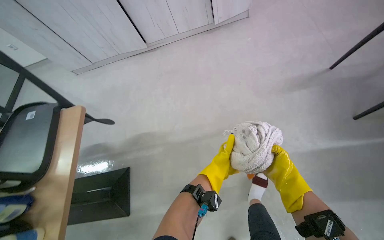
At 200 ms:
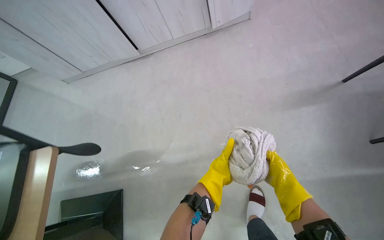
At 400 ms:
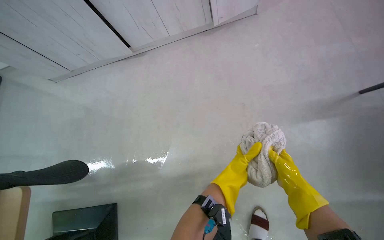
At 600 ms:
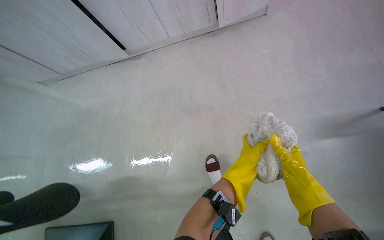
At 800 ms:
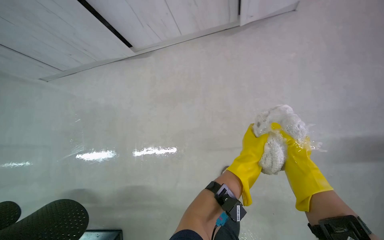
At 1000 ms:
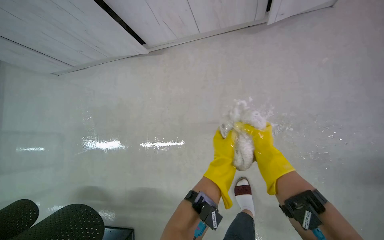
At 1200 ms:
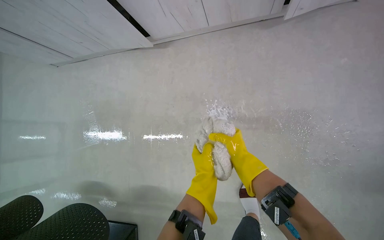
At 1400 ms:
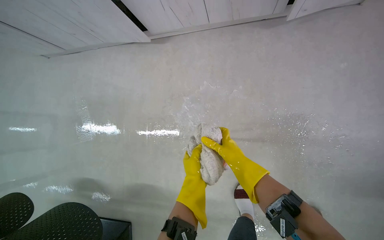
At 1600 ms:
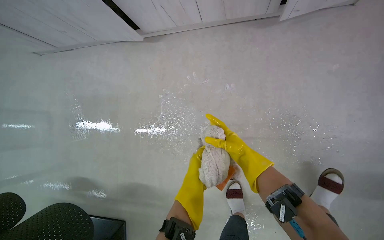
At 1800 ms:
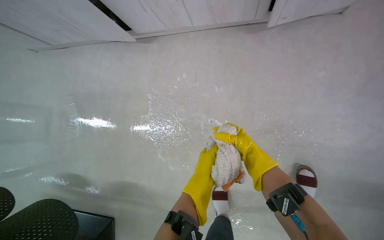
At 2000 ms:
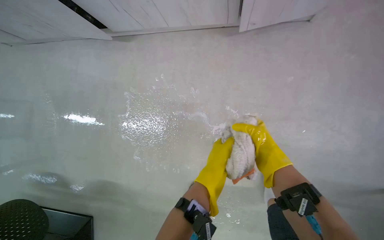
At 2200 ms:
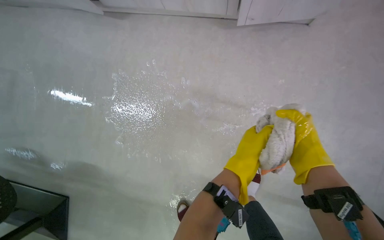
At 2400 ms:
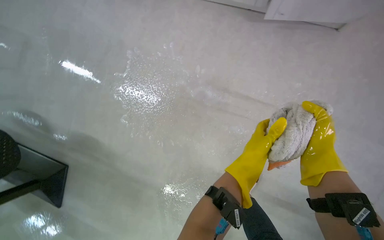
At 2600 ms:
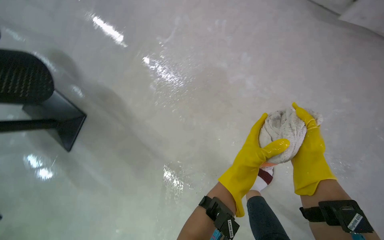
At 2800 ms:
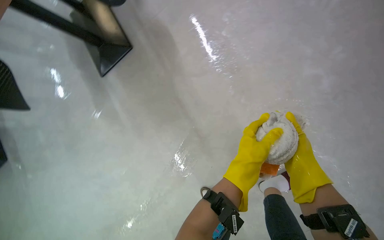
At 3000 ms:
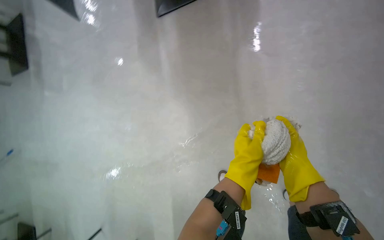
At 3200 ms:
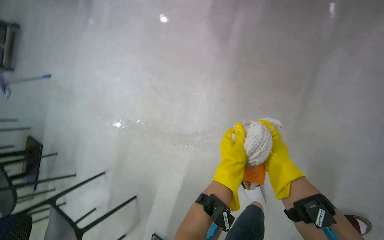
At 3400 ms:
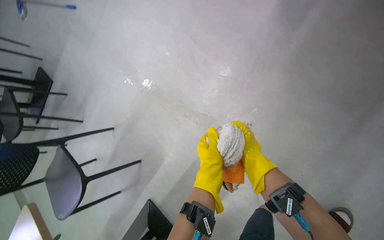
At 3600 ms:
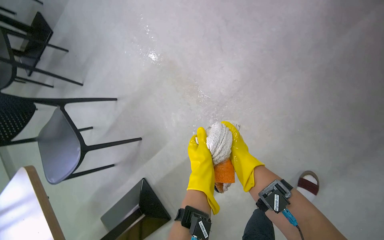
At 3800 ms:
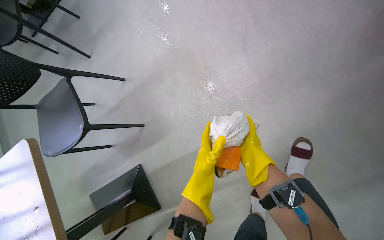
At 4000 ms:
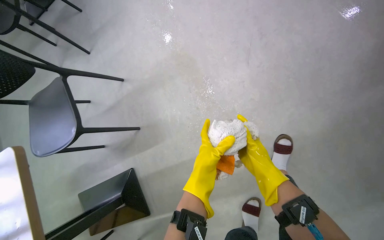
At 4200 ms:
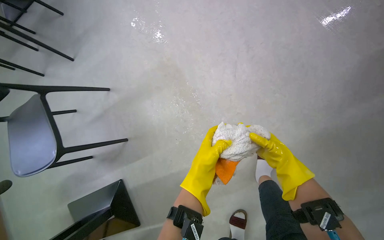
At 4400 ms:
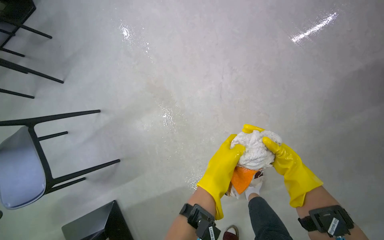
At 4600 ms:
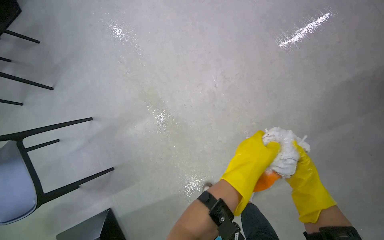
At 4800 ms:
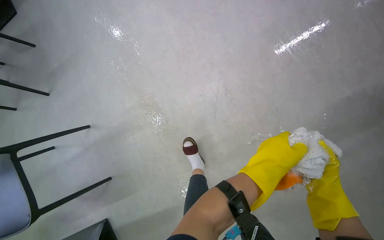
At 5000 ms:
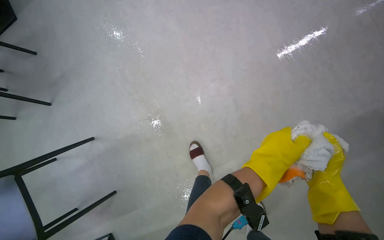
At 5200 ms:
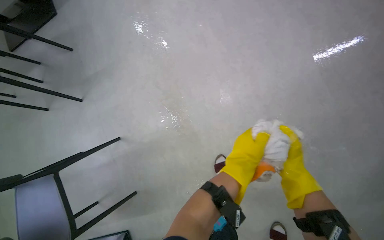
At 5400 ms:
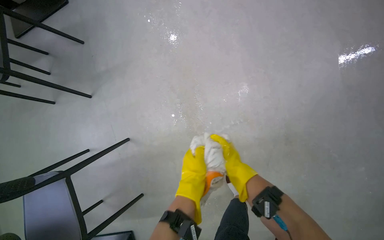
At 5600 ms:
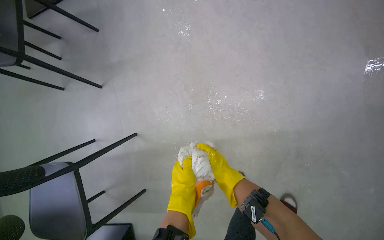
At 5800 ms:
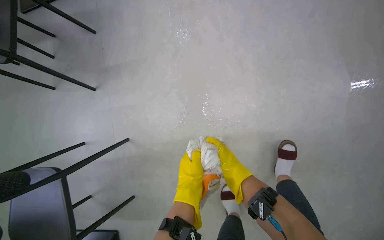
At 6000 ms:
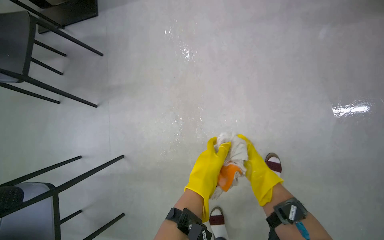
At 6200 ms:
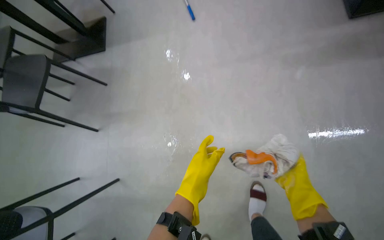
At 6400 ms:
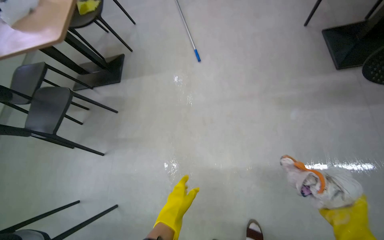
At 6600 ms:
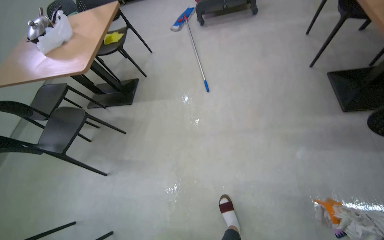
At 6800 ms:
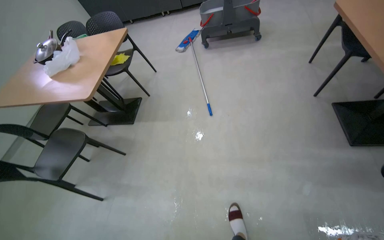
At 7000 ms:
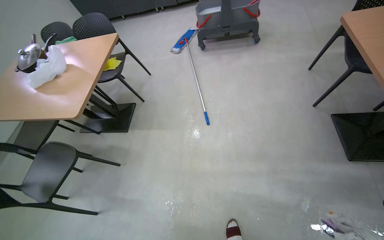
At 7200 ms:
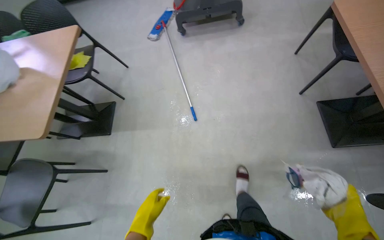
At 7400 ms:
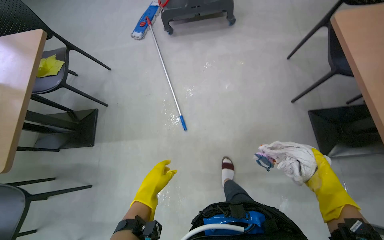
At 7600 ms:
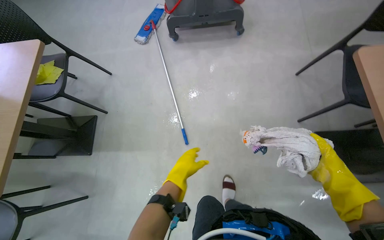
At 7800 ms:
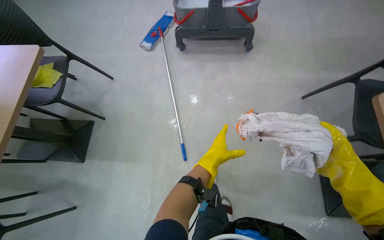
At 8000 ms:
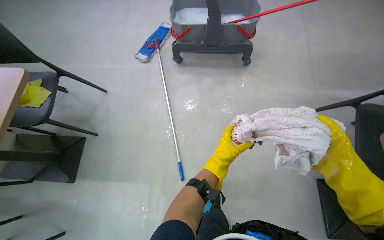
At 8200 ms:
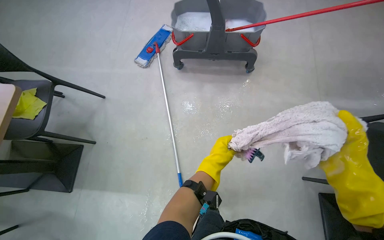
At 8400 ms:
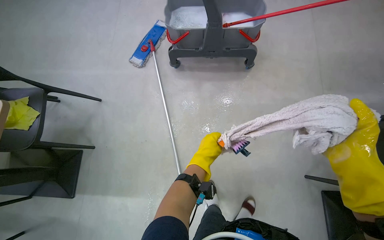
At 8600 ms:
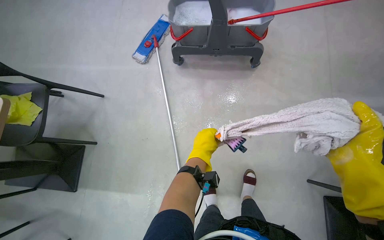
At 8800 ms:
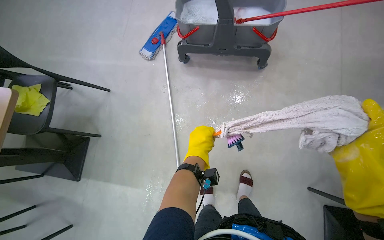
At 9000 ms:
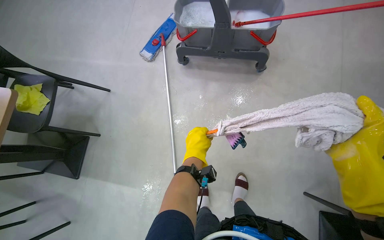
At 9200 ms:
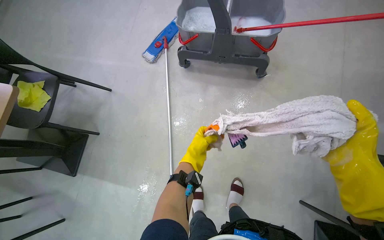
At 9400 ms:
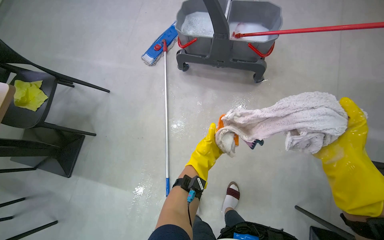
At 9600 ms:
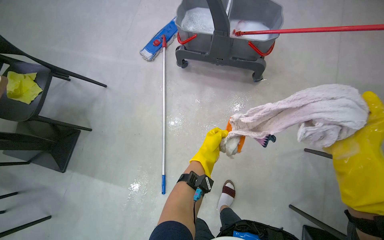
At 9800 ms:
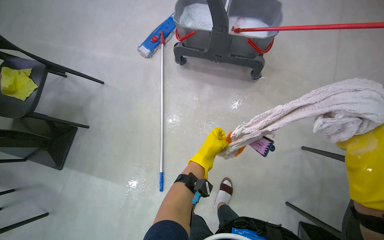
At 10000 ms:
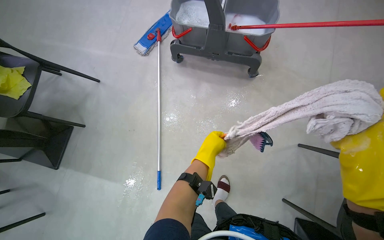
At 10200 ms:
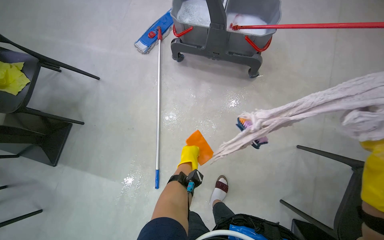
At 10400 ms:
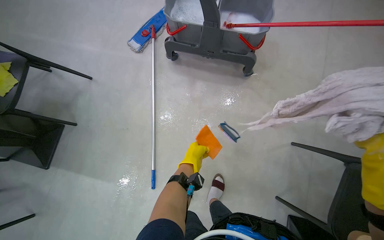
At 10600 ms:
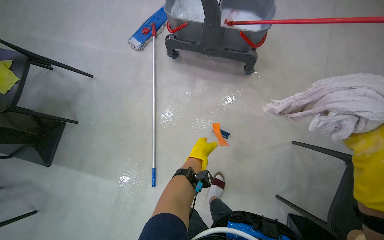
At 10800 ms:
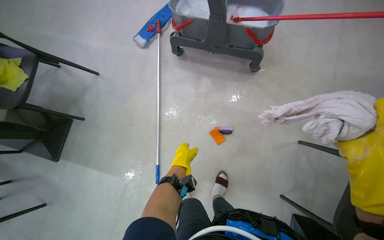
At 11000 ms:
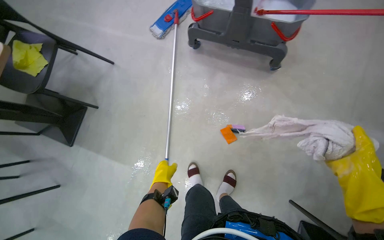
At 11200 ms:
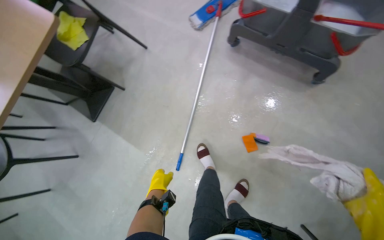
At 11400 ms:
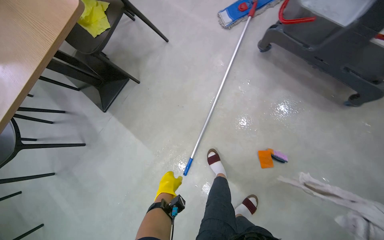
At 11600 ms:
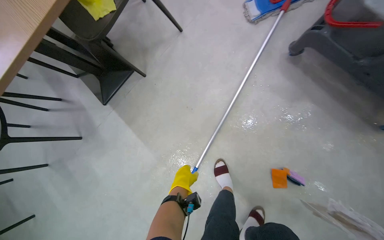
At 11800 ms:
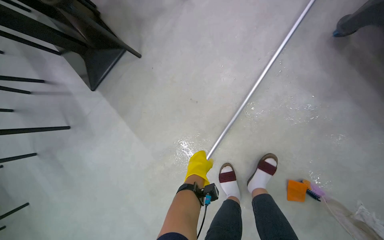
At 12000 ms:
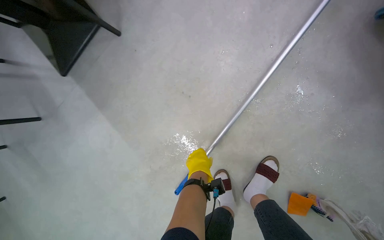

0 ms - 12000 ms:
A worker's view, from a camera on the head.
Job: mopping floor.
The whole recording: Mopping the floor. The worker mops the floor, wringing out the mop head into the bucket and over the floor.
1600 ms - 3000 ms: The wearer looks about 10 degrees further downward. The scene turns about 40 degrees clockwise in the picture.
3000 ms - 4400 ms: The right hand moves some 10 cm to the left and comes back.
6000 ms - 7600 ms: The head travels about 1 m. The camera pitches upward, by approximately 15 degrees.
7600 ms - 9000 ms: The camera travels about 50 cm.
9000 ms - 10400 ms: The left hand moves farther from the camera, about 10 cm.
10400 ms - 12000 ms: The head travels about 80 cm. The wearer's head swings approximately 35 degrees to the left. The view tips downward by some 25 degrees.

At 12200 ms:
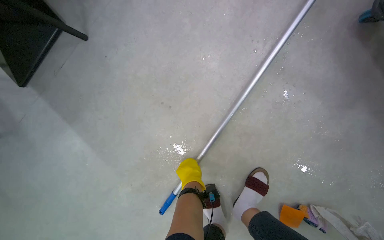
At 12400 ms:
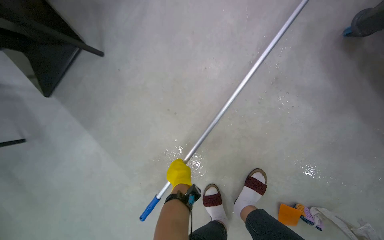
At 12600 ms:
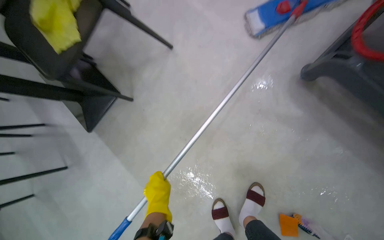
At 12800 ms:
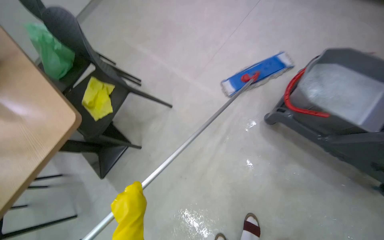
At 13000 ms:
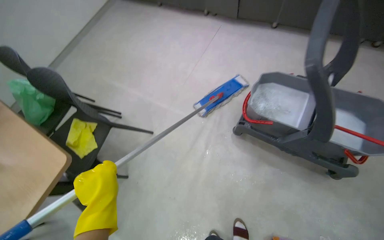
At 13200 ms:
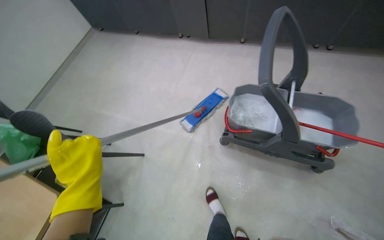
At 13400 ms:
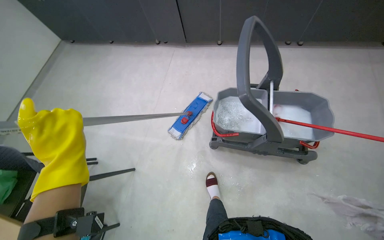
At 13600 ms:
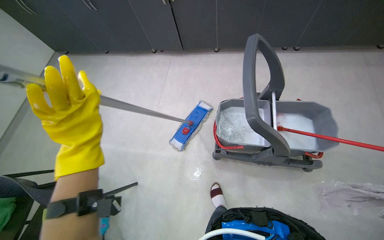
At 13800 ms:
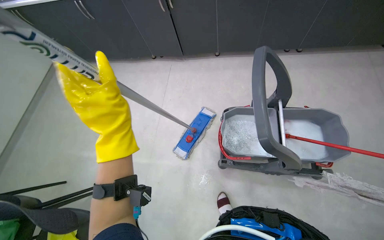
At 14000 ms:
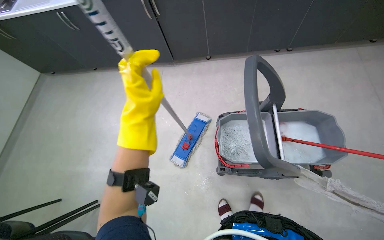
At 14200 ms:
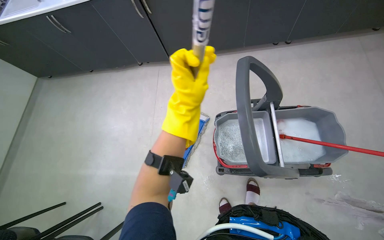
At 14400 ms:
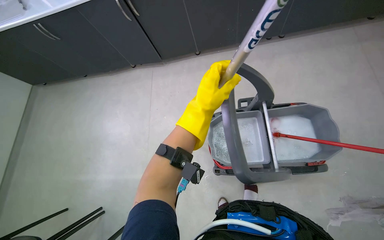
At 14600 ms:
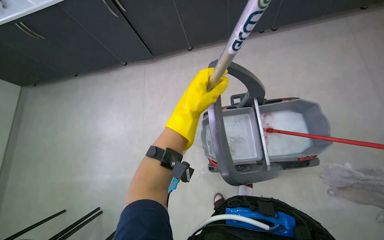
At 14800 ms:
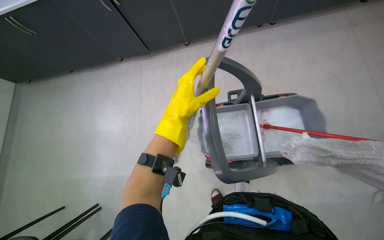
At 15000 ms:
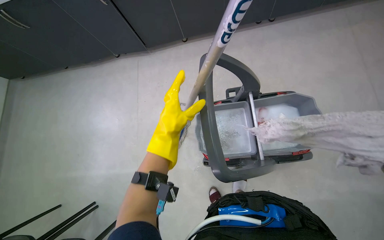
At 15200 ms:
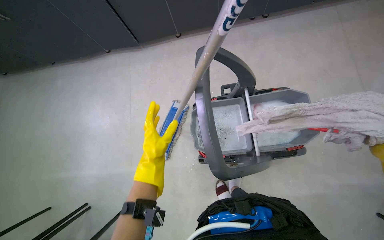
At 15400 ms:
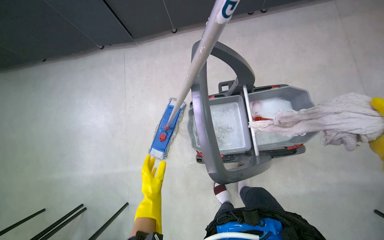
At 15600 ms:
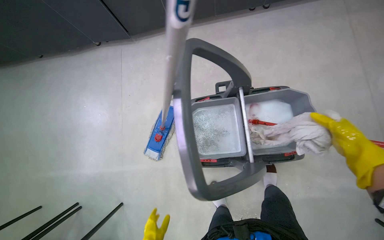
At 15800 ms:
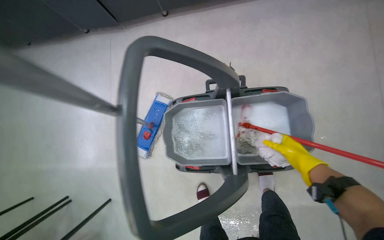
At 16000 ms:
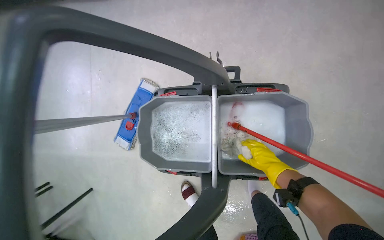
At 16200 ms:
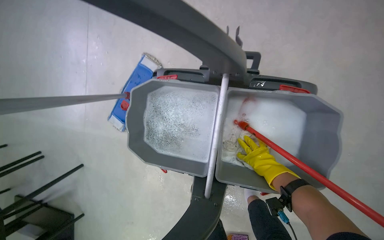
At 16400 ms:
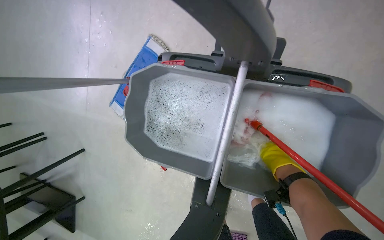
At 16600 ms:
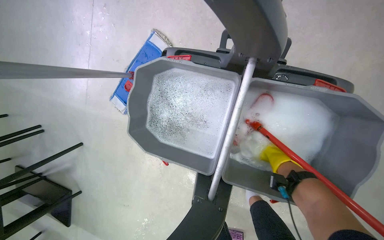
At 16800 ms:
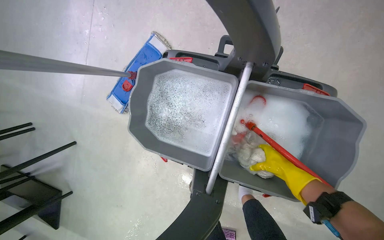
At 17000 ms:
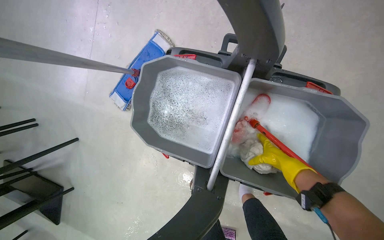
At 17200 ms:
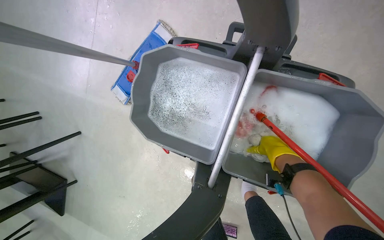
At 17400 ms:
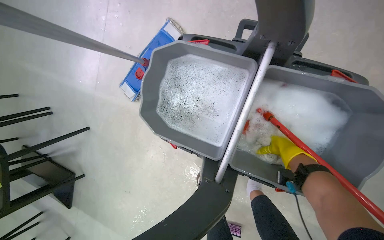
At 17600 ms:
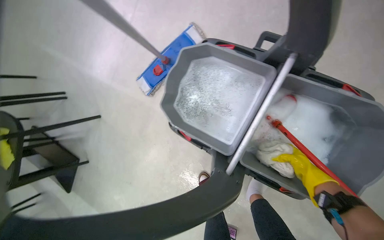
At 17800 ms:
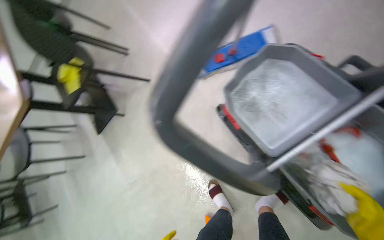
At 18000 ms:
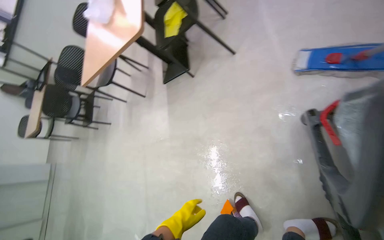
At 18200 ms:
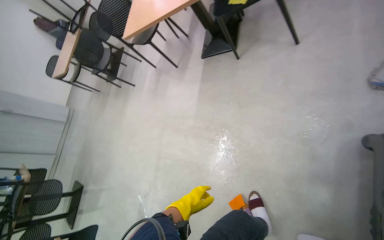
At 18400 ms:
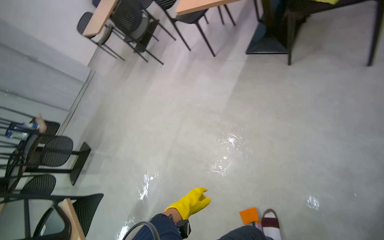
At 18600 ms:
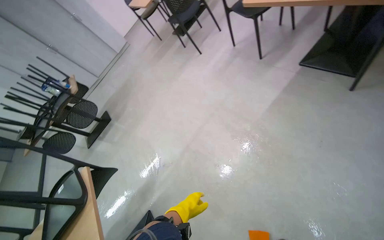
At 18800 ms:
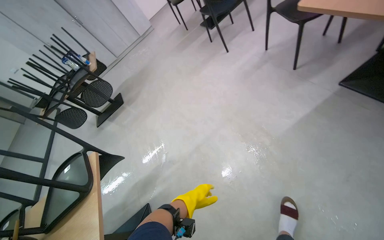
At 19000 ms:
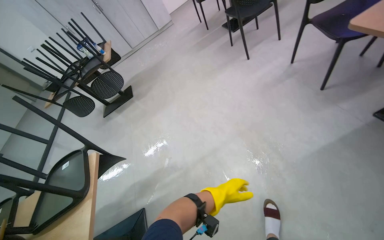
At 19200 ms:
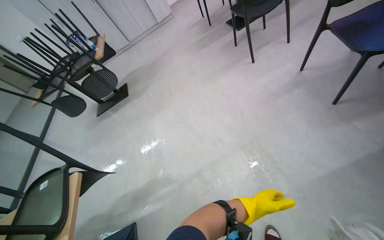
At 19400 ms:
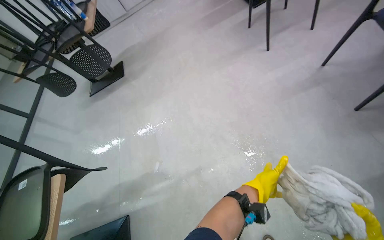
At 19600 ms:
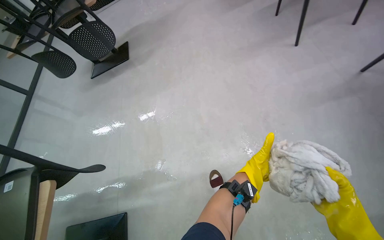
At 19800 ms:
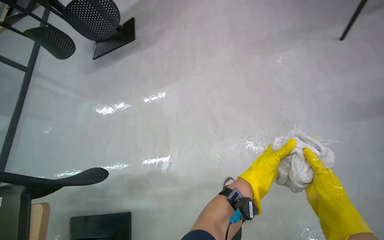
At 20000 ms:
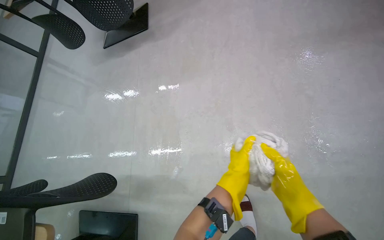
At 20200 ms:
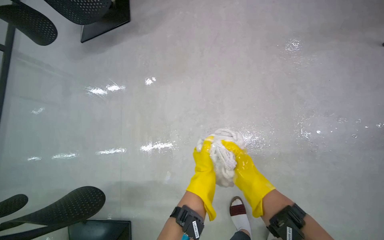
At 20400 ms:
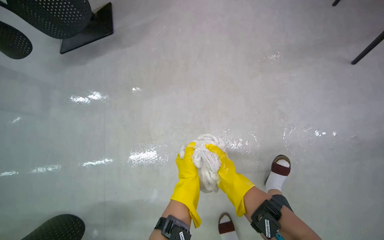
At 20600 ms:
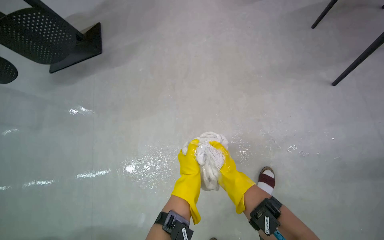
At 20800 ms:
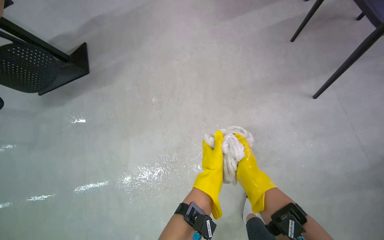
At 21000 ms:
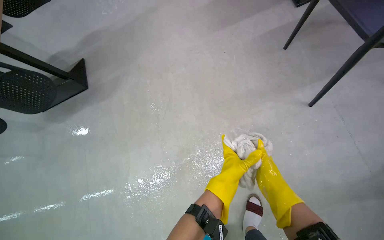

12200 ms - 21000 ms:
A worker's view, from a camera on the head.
Job: mopping floor.
The whole recording: Mopping the floor. The worker mops the floor, wringing out the mop head into the bucket and over the floor.
12200 ms - 13600 ms: The camera travels about 80 cm. The view tips upward by some 40 degrees. The scene turns about 35 degrees counterclockwise in the picture.
13600 ms - 15200 ms: The left hand heads to the right and farther from the camera, covering some 35 cm.
15200 ms - 16600 ms: The camera is carried approximately 50 cm. The camera pitches downward, by roughly 25 degrees.
16600 ms - 18000 ms: The wearer moves approximately 50 cm. The head rotates some 65 degrees to the left.
18000 ms - 19600 ms: The wearer moves about 1.5 m. The wearer looks approximately 75 degrees further to the left. The wearer looks approximately 35 degrees further downward.
19600 ms - 21000 ms: The wearer moves roughly 50 cm. The view tilts some 15 degrees downward.
